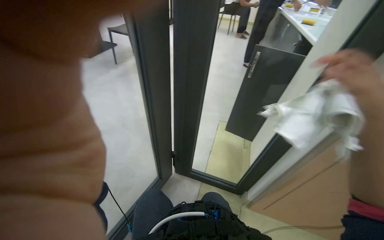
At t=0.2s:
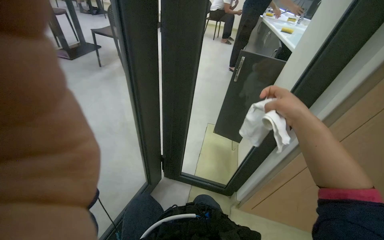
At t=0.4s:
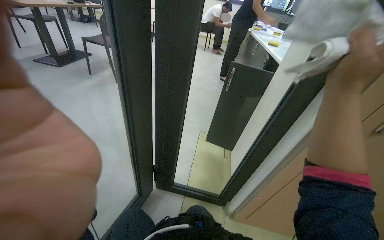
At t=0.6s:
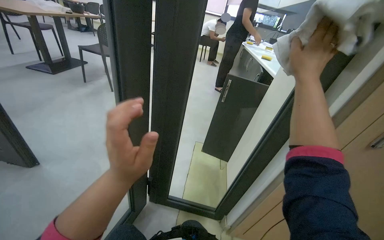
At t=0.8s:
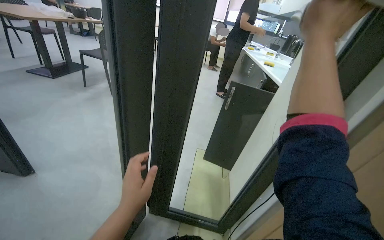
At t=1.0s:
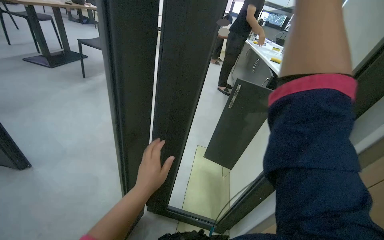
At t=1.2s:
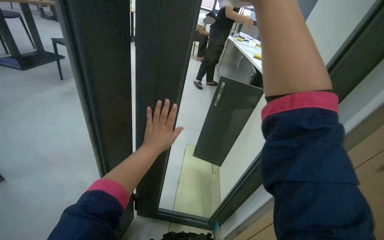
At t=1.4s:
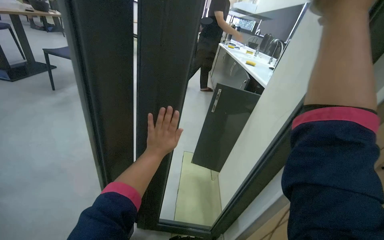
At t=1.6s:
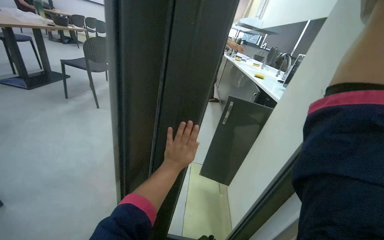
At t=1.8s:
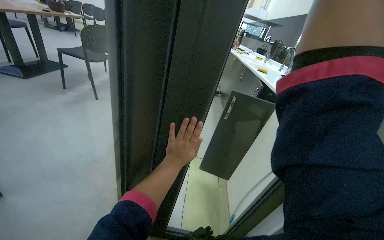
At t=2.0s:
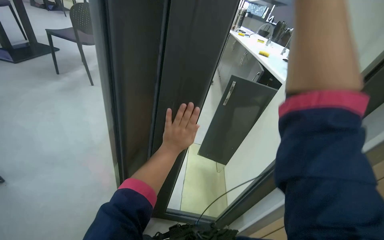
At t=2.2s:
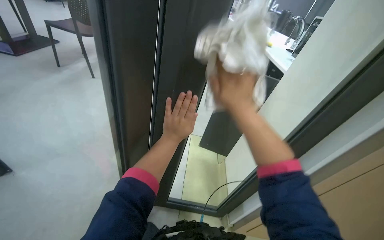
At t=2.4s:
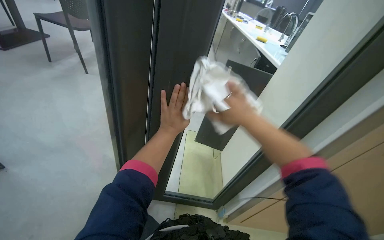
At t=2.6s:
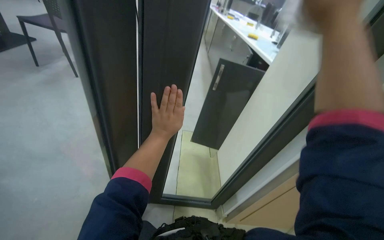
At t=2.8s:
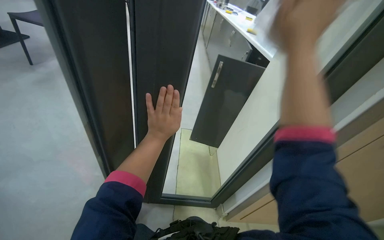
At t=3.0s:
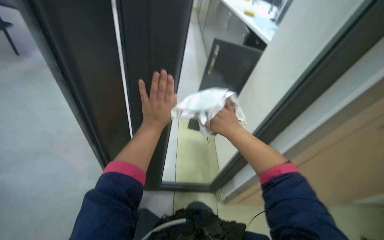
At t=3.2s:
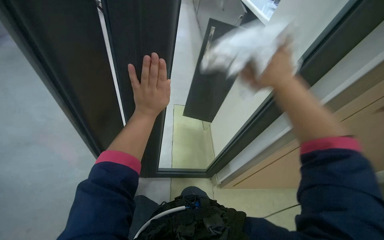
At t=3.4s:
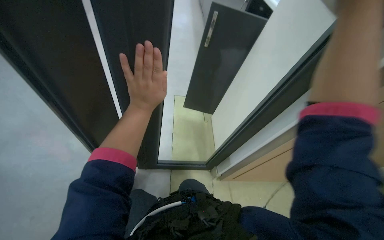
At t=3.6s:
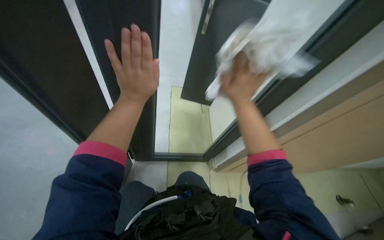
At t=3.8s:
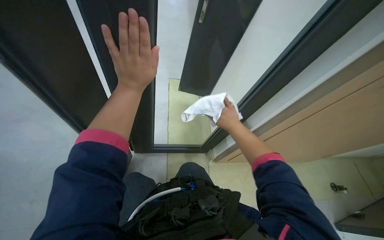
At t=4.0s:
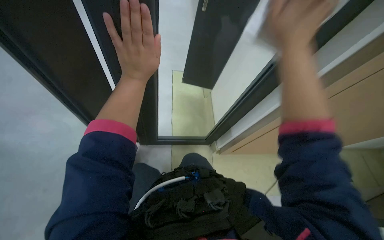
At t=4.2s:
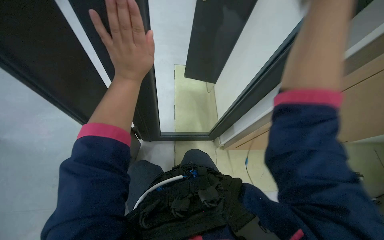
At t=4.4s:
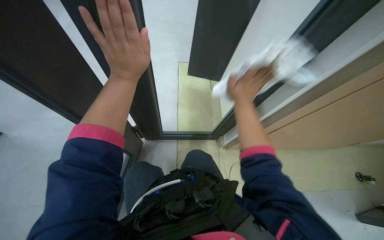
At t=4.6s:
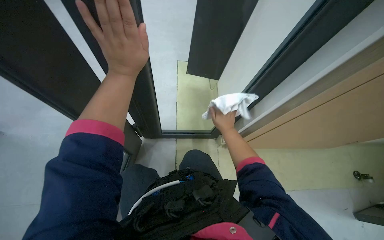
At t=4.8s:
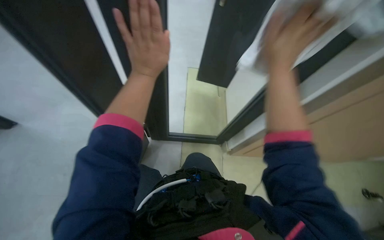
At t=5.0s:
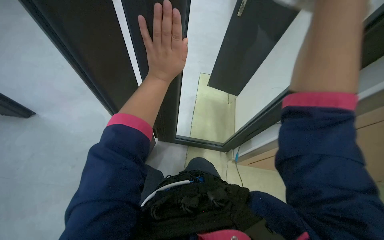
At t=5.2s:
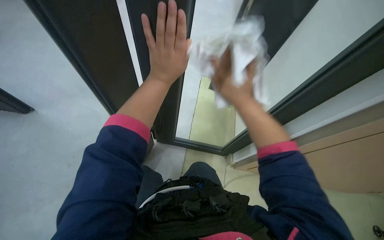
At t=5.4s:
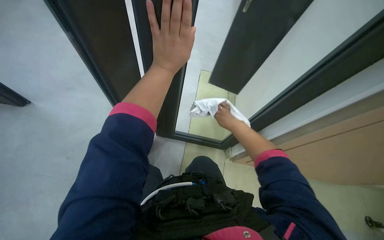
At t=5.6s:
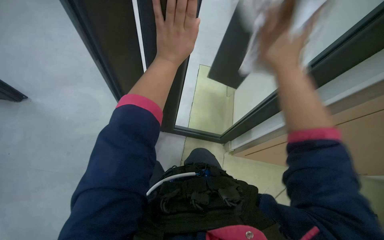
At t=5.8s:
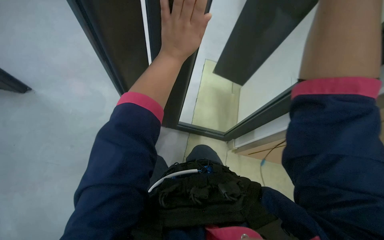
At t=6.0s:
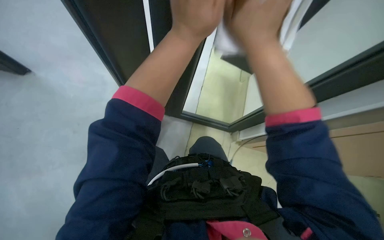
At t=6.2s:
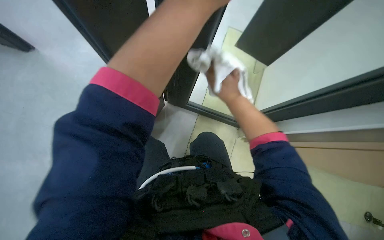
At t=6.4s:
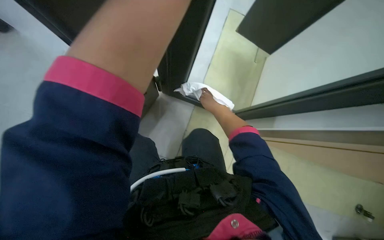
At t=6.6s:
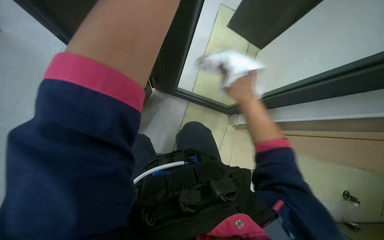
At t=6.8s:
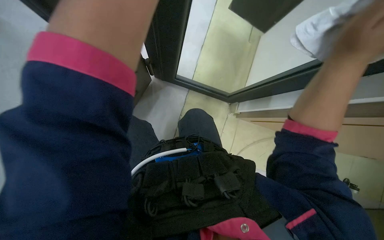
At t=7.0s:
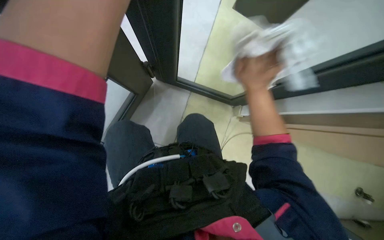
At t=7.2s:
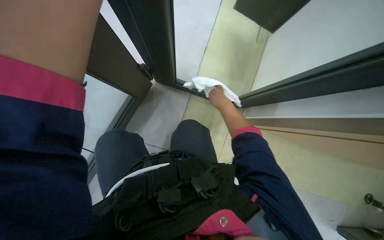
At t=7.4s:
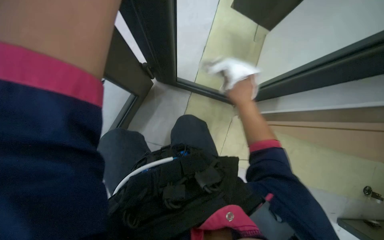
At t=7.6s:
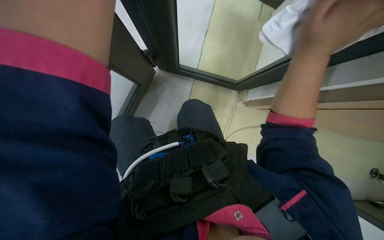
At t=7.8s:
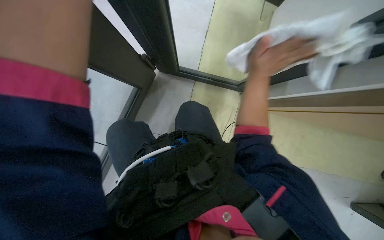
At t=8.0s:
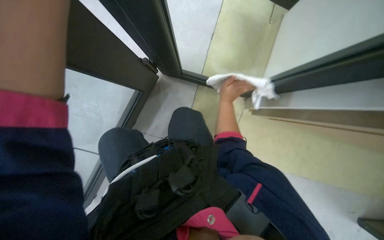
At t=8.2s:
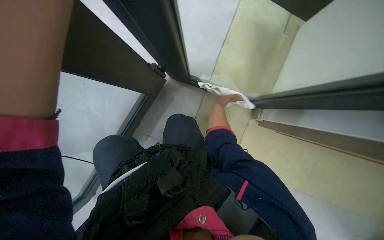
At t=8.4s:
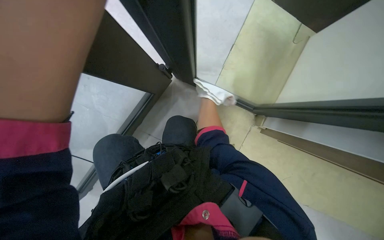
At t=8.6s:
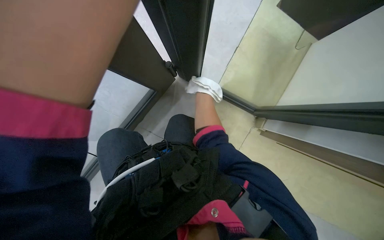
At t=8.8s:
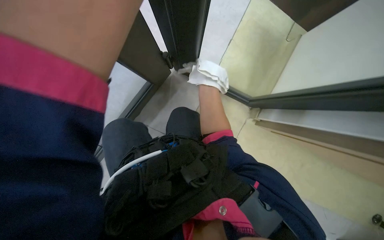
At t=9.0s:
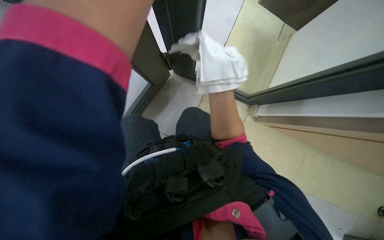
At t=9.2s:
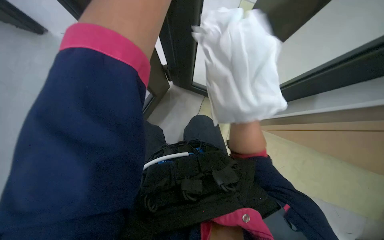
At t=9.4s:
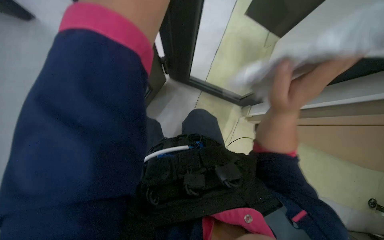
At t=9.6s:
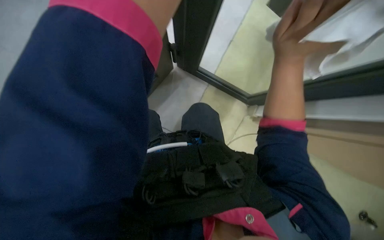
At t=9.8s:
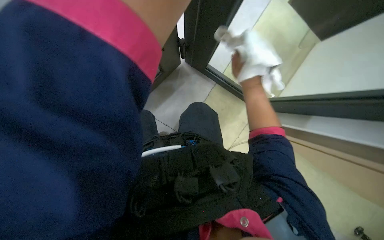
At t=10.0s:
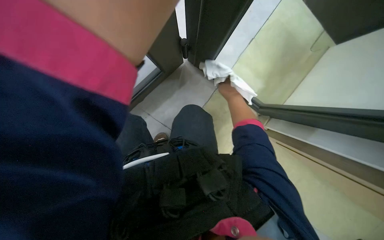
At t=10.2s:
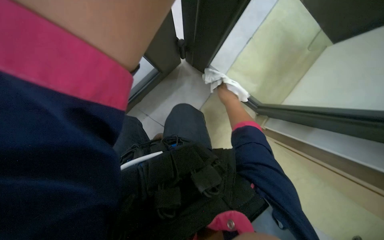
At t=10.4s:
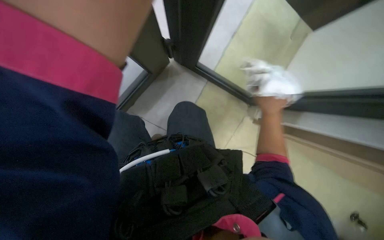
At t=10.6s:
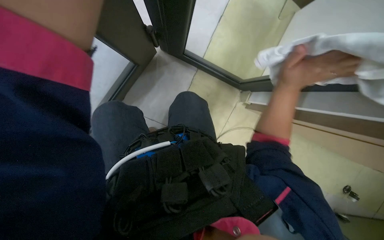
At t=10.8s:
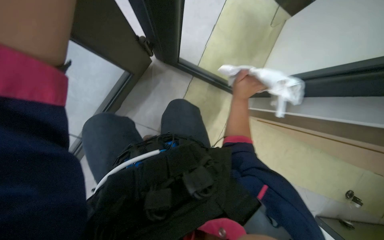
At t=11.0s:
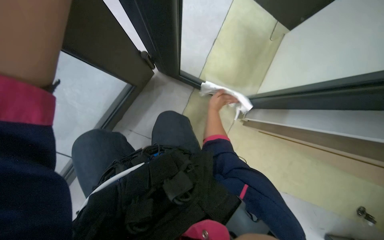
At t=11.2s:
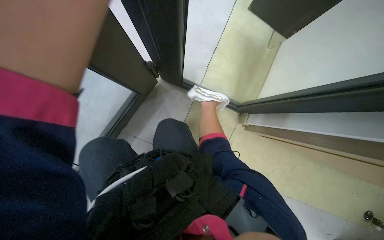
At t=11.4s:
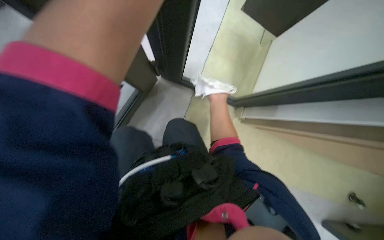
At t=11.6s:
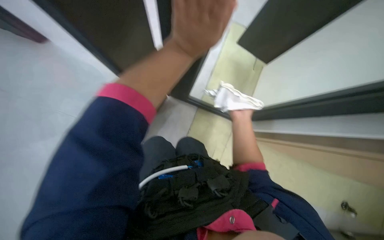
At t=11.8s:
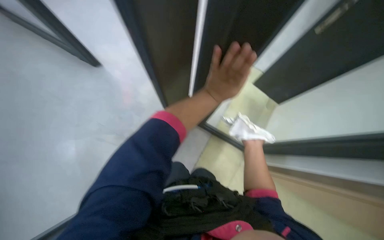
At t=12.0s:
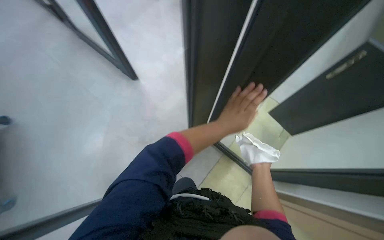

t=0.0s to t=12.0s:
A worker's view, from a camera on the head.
Job: wiping surfaces.
The whole recording: Wiping glass partition. The worker wipes the glass partition with a white cloth.
t=0.0s to t=1.6s: The camera sweeps to the right, by some 15 degrees.
t=1.6s to t=3.0s: The camera pitches downward, by about 15 degrees.
t=3.0s to t=4.4s: The camera pitches downward, by roughly 20 degrees. The right hand moves nearer and farther over about 25 cm, changing direction 3 times.
t=6.0s to t=7.6s: The view tilts roughly 15 degrees downward.
t=9.0s to t=10.4s: The head turns to the left by approximately 15 degrees.
t=10.4s to t=12.0s: The camera pitches upward, by roughly 20 degrees.

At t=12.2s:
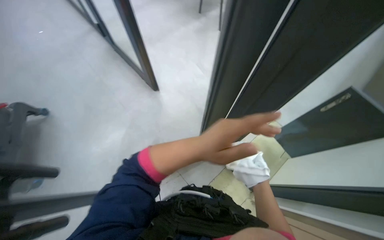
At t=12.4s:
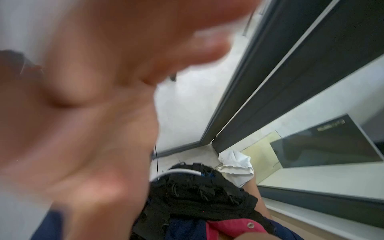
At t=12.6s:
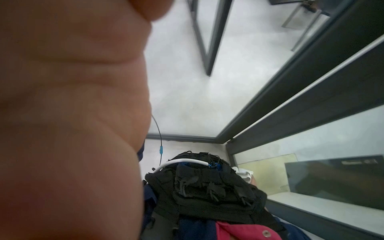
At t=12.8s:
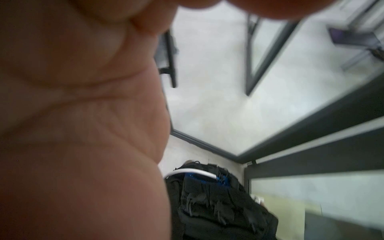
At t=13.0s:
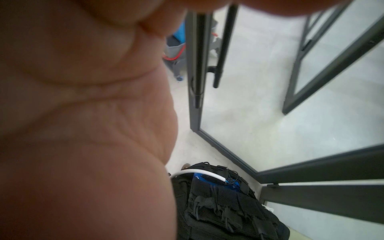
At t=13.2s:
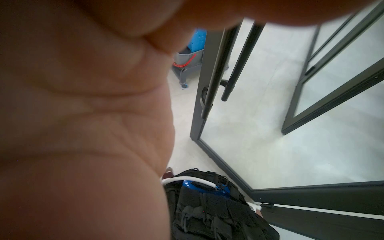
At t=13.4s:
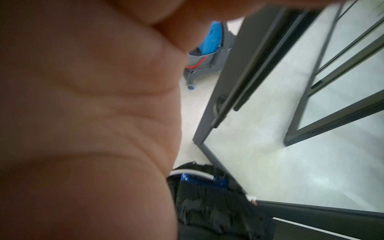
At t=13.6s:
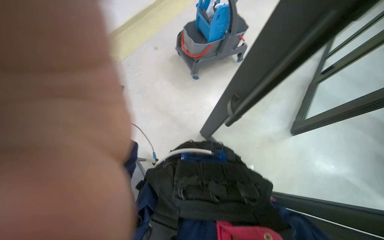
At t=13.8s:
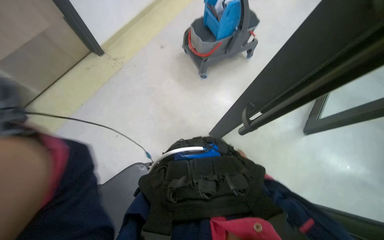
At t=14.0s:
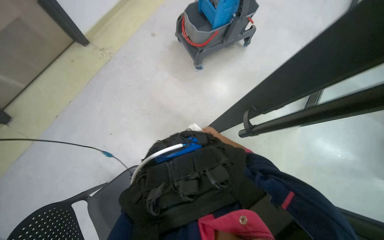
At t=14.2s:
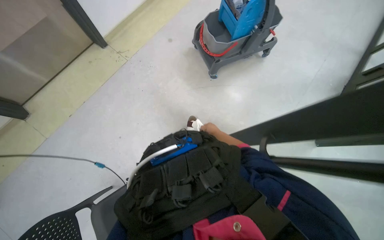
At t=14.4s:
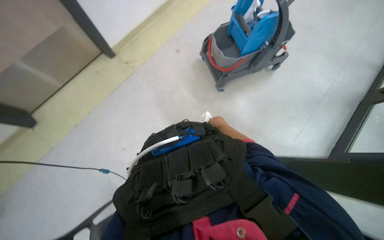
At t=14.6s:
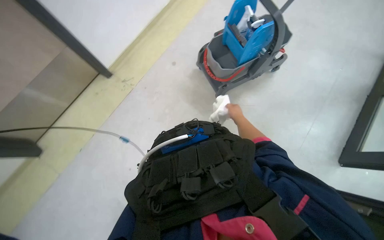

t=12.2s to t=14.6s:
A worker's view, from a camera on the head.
Job: wiping surfaces.
The whole recording: Wiping glass partition. The worker wipes the glass partition with a white cloth.
t=12.2s to t=13.4s: The scene turns approximately 45 degrees clockwise in the picture.
t=13.4s to t=14.6s: The head travels roughly 50 cm.

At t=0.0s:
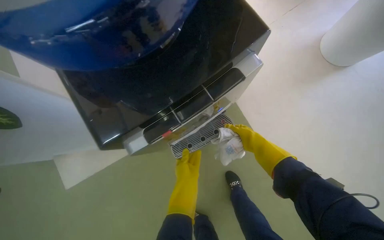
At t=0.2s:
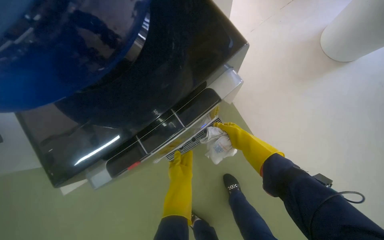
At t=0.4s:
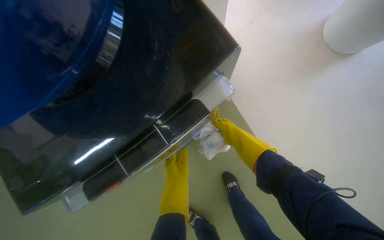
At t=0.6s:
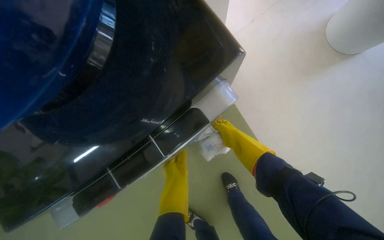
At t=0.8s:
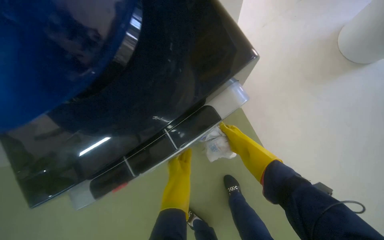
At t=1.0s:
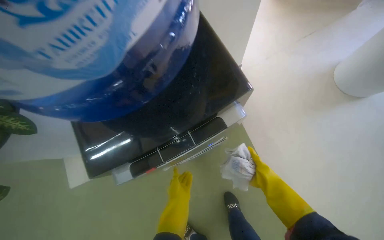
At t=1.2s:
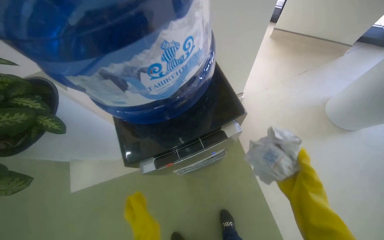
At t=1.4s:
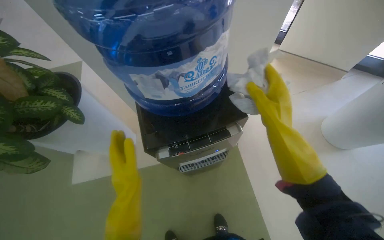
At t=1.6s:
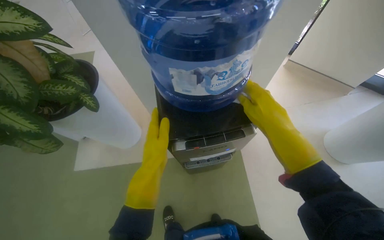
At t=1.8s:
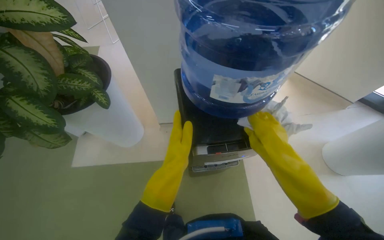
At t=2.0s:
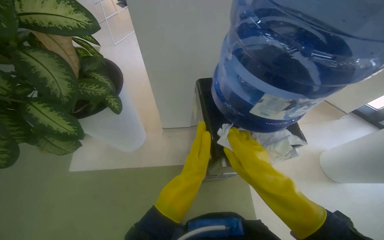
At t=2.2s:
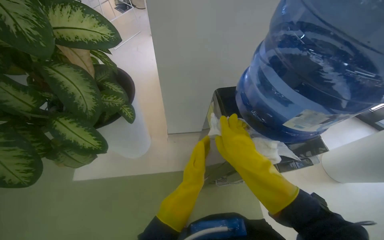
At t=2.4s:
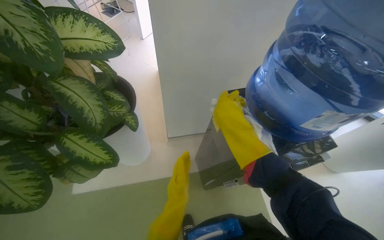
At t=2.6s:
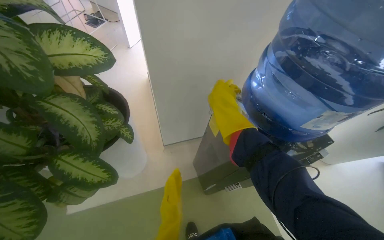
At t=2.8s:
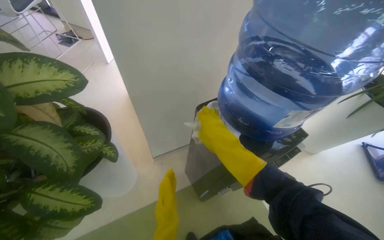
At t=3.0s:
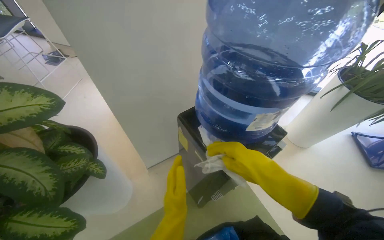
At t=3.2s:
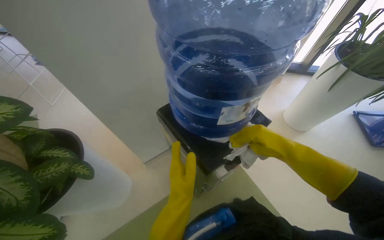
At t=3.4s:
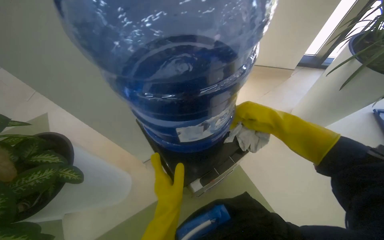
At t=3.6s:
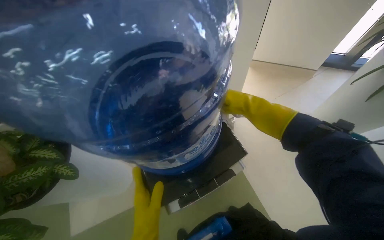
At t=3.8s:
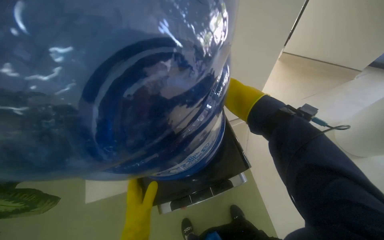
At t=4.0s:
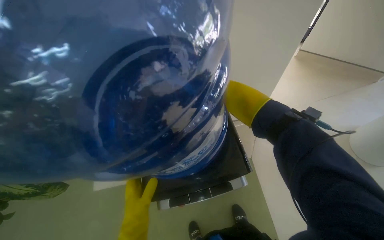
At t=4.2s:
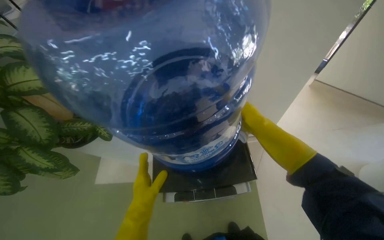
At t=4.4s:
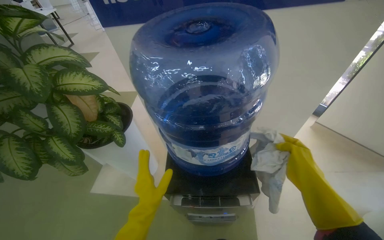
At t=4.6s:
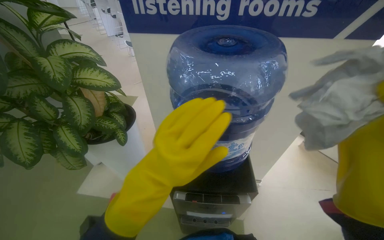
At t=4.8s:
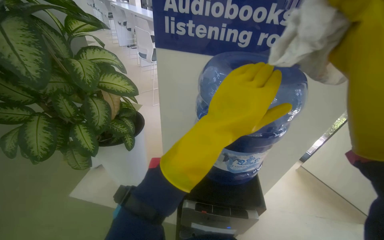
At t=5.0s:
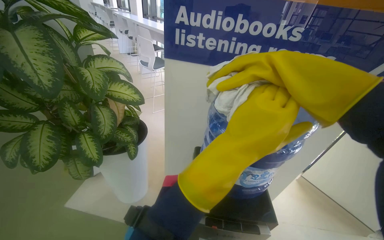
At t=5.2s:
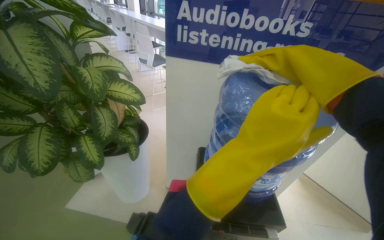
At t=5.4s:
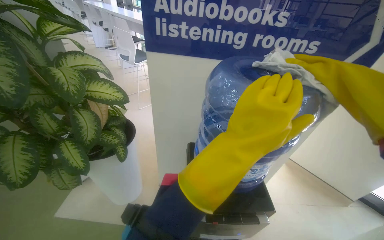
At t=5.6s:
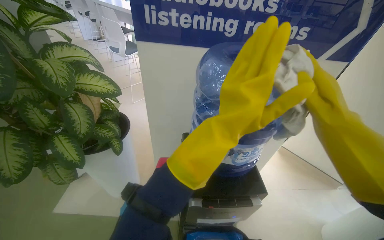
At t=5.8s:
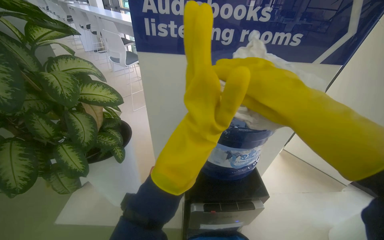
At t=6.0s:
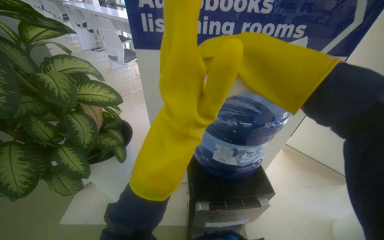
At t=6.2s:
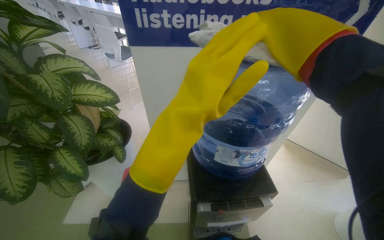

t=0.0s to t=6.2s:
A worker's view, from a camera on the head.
Job: cleaning windows.
The whole recording: Wiping glass panels. The worker wipes the surfaces of the water cooler, then wipes the glass panels and frames of a large window.
t=0.0s to t=1.6s: The left hand moves nearer to the camera and to the left, roughly 35 cm. Meanwhile the right hand moves nearer to the camera, some 40 cm.
t=1.6s to t=3.2s: The wearer's head swings roughly 25 degrees to the right. The right hand swings up and down the picture, some 20 cm each way, with 2 reversals.
t=3.2s to t=4.6s: The wearer's head swings about 40 degrees to the left.
t=4.6s to t=6.2s: The camera travels roughly 50 cm.